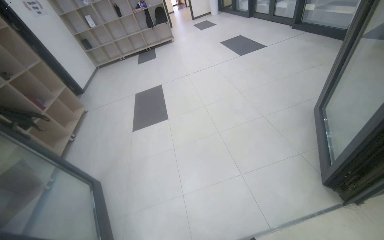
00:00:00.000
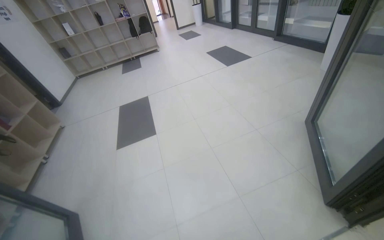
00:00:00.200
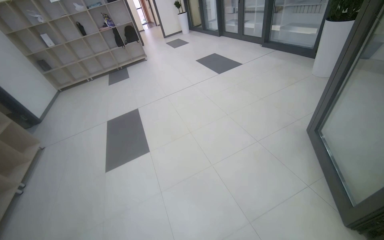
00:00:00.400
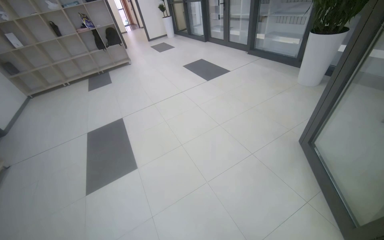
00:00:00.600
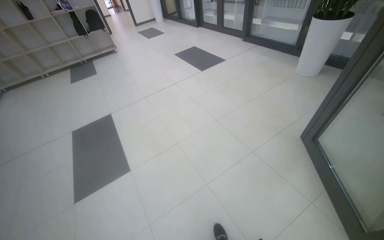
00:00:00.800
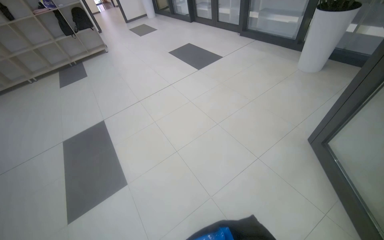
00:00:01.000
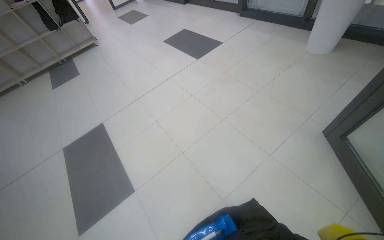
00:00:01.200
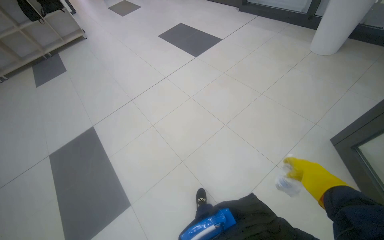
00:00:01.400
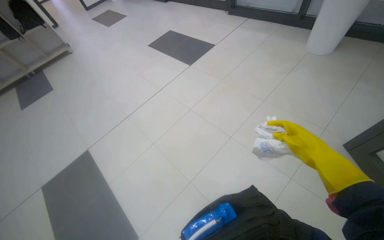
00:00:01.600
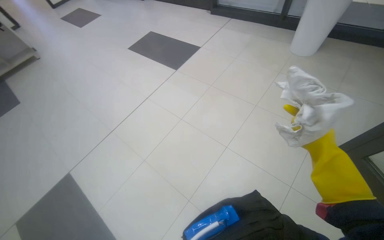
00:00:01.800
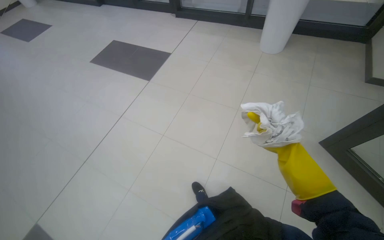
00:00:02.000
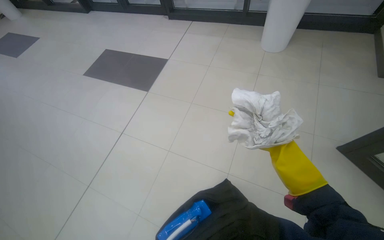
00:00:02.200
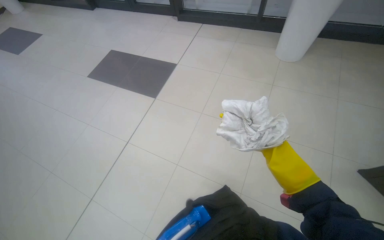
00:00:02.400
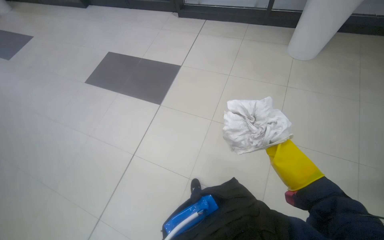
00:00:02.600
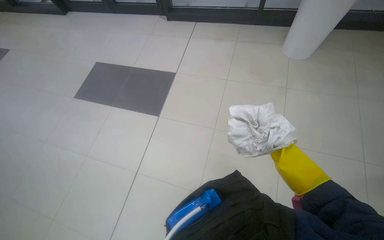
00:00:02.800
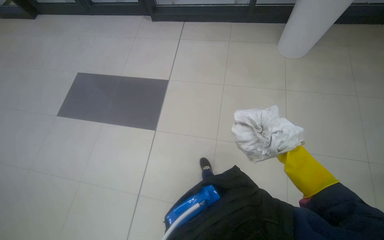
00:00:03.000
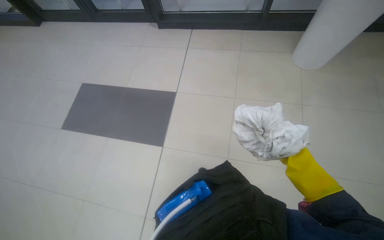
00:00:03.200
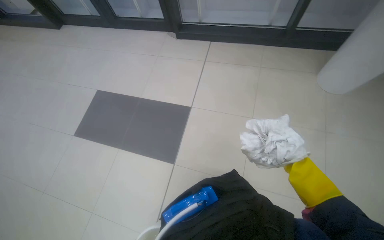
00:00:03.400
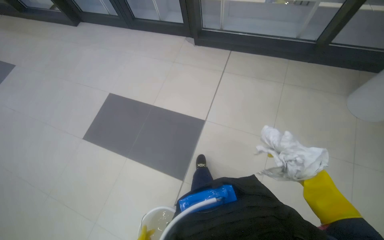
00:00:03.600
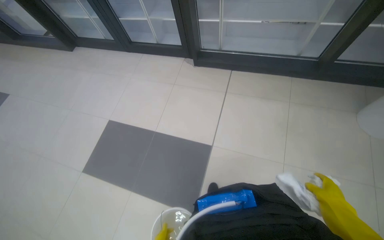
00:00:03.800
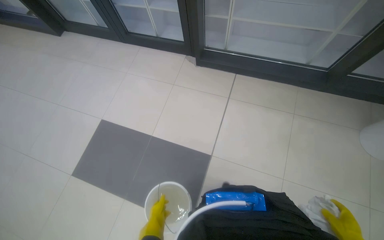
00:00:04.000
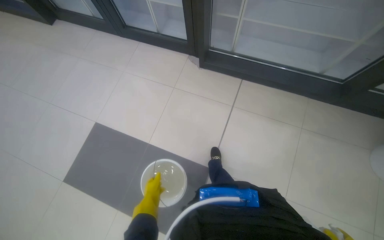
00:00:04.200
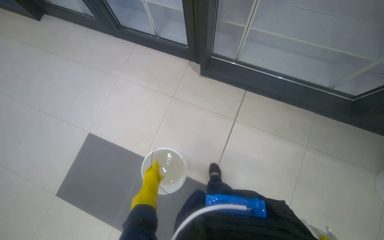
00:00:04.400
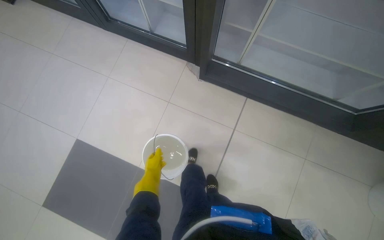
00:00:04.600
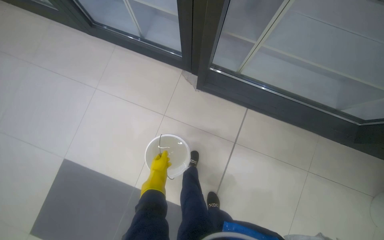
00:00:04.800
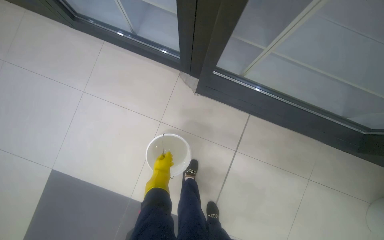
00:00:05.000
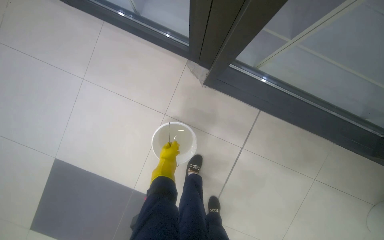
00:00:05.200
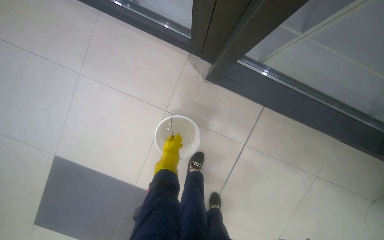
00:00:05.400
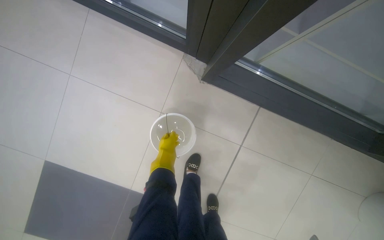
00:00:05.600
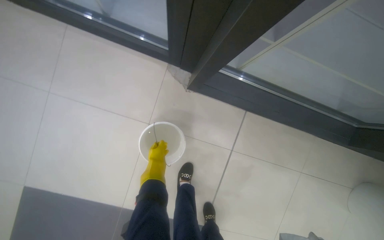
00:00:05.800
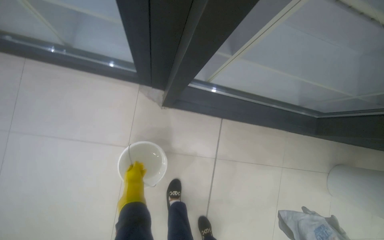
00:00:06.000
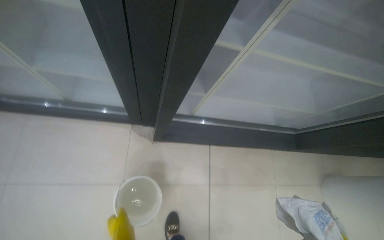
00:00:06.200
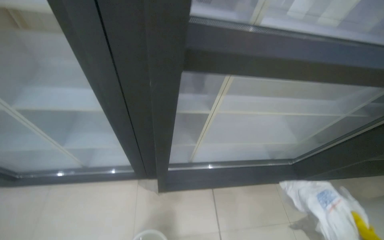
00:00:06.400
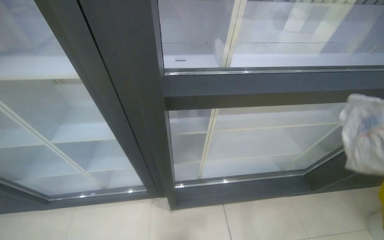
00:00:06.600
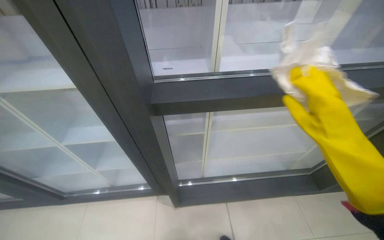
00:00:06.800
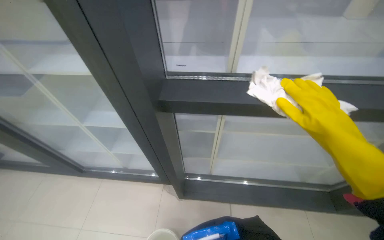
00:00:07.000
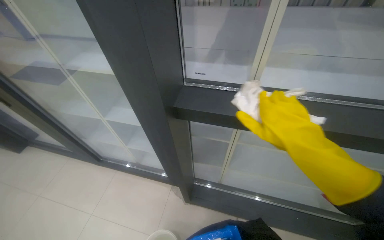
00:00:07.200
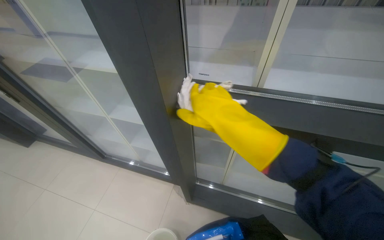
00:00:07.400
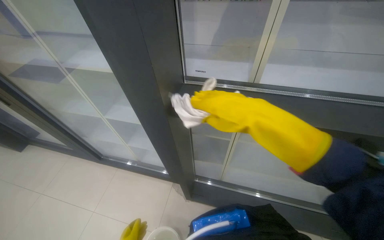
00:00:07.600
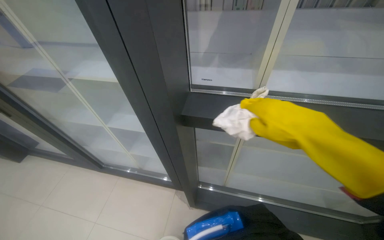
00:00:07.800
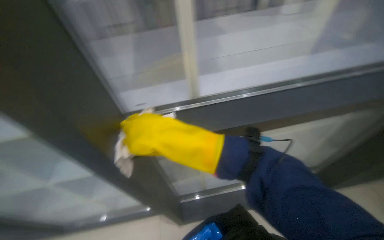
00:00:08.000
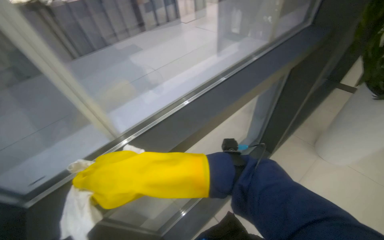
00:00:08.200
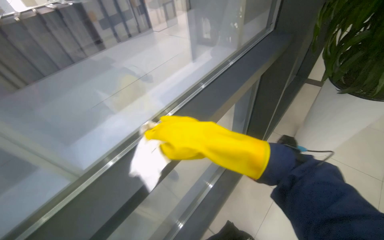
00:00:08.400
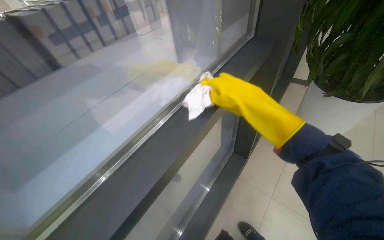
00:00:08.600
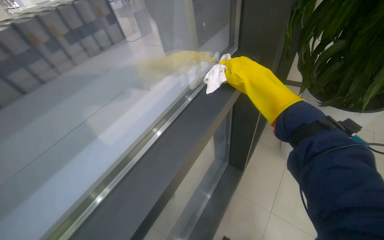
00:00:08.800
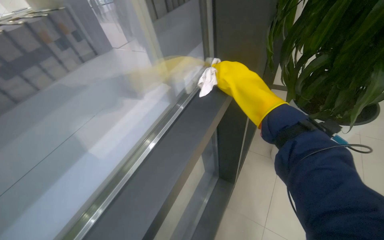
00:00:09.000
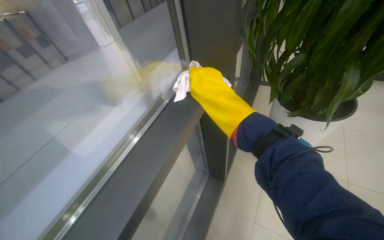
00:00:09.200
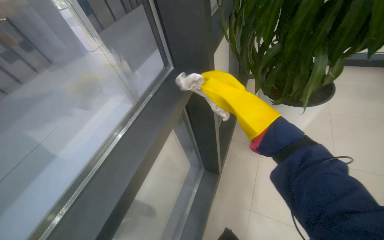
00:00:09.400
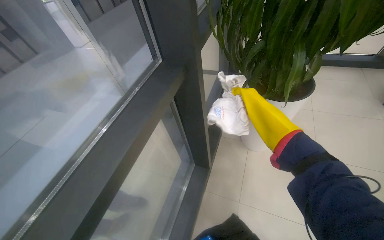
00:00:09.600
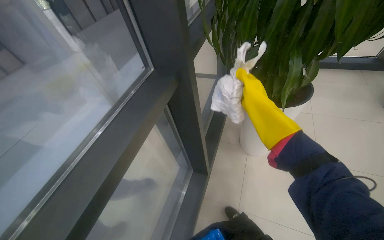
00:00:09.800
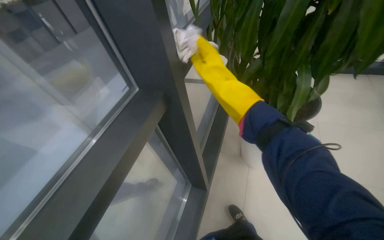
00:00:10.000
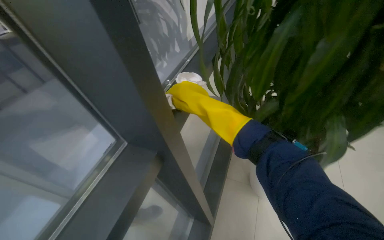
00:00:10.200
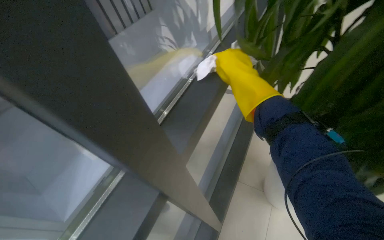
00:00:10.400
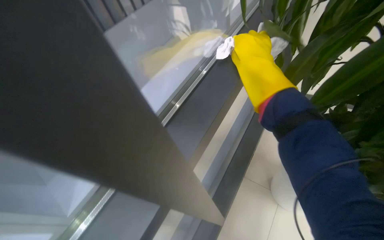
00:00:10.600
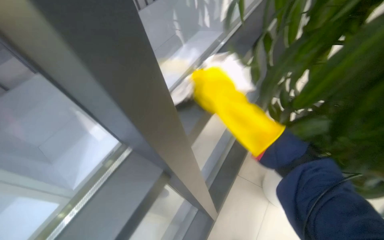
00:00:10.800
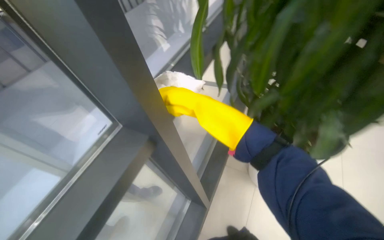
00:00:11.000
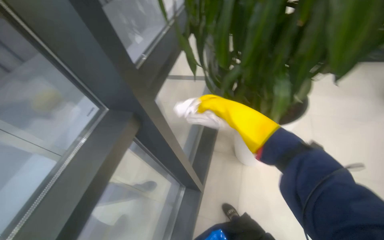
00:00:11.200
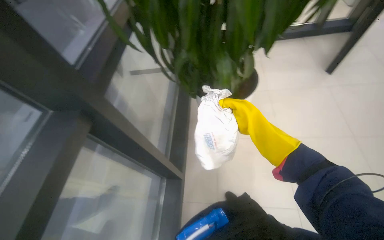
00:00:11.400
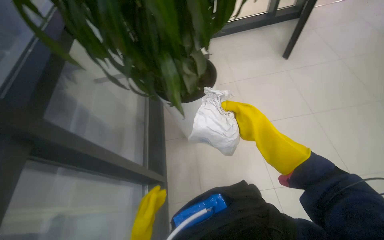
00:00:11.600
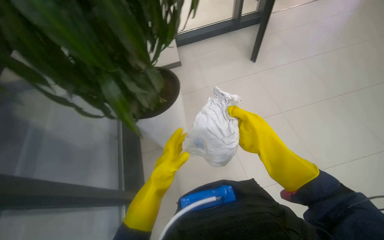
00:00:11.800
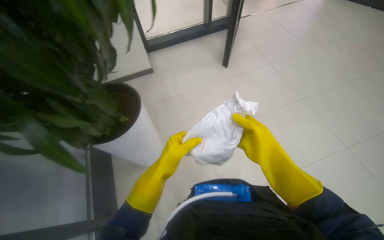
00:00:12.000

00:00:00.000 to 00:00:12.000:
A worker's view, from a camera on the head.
Job: cleaning windows.
The whole recording: Wiping glass panels. The worker wipes the surfaces of the water cooler, then wipes the glass panels and frames of a large window.
00:00:00.000 to 00:00:01.600: The head travels approximately 1.5 m. The wearer's head swings about 30 degrees to the right.
00:00:01.600 to 00:00:03.000: The head travels roughly 90 cm. The wearer's head swings roughly 25 degrees to the right.
00:00:03.000 to 00:00:04.400: The head travels approximately 1 m.
00:00:04.400 to 00:00:06.000: The camera is carried about 70 cm. The head rotates roughly 25 degrees to the right. The view tilts about 15 degrees downward.
00:00:06.000 to 00:00:07.600: The camera is carried approximately 50 cm. The view pans to the left by approximately 25 degrees. The view tips upward by roughly 35 degrees.
00:00:07.600 to 00:00:09.000: The head rotates some 50 degrees to the right. The camera pitches upward, by approximately 15 degrees.
00:00:09.000 to 00:00:10.400: The right hand reaches roughly 15 cm farther from the camera, then returns.
00:00:10.400 to 00:00:12.000: The right hand travels to the right and down the picture by about 25 cm.

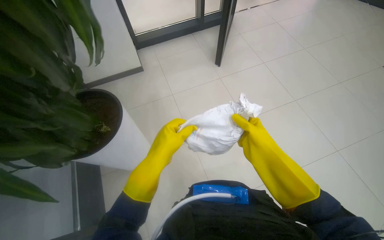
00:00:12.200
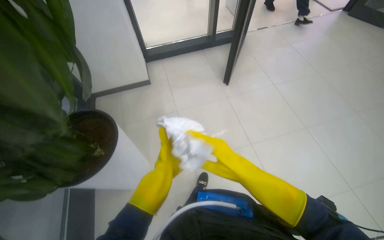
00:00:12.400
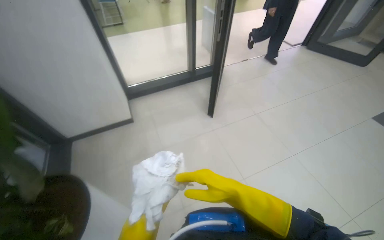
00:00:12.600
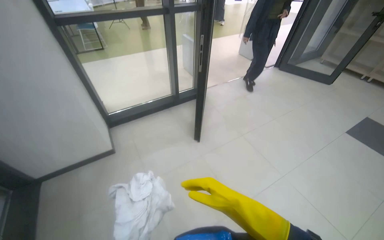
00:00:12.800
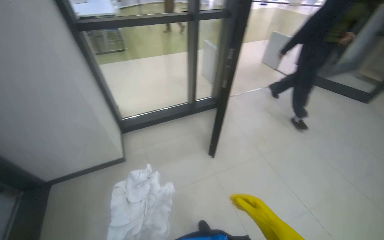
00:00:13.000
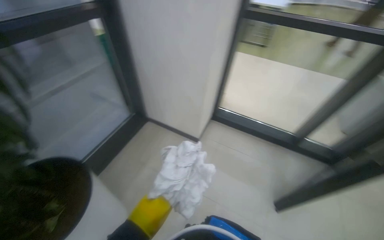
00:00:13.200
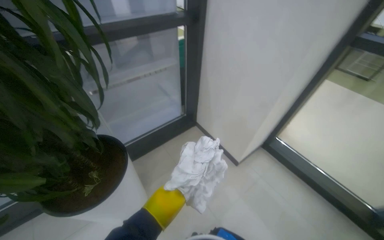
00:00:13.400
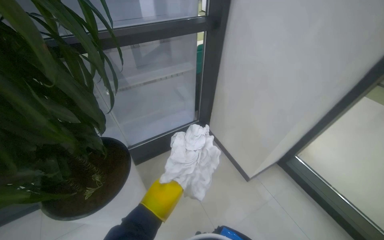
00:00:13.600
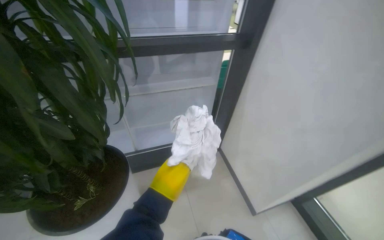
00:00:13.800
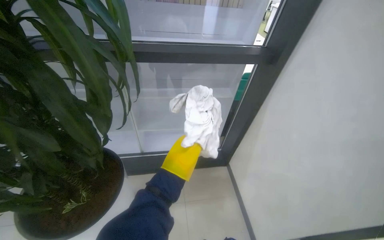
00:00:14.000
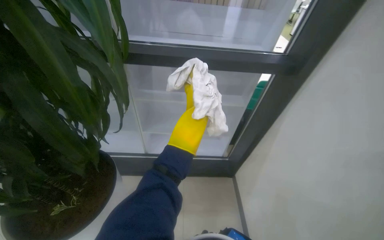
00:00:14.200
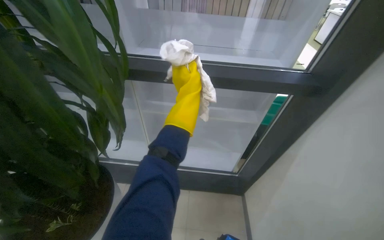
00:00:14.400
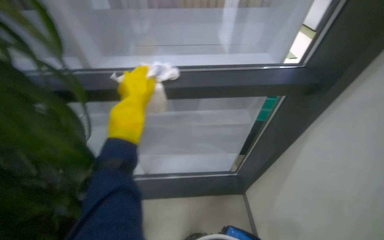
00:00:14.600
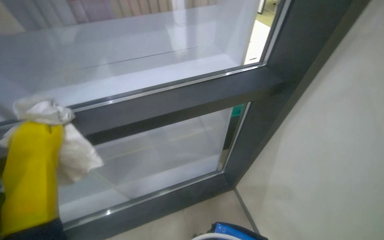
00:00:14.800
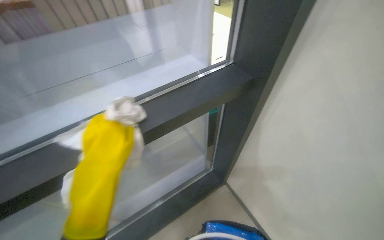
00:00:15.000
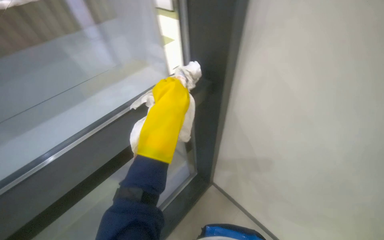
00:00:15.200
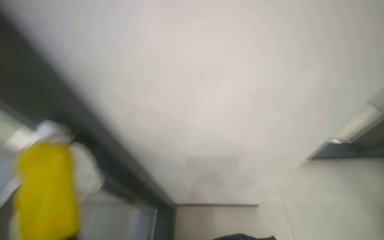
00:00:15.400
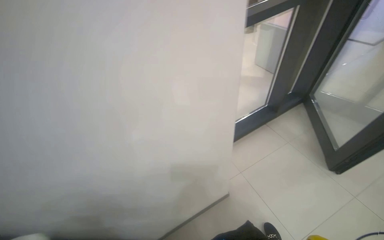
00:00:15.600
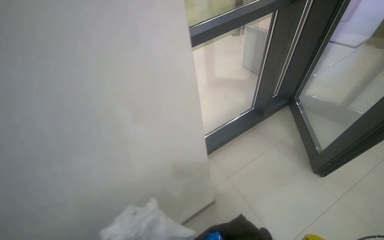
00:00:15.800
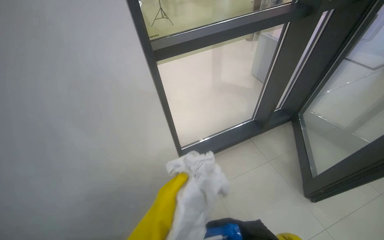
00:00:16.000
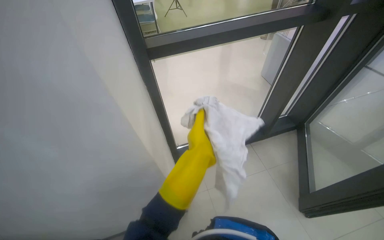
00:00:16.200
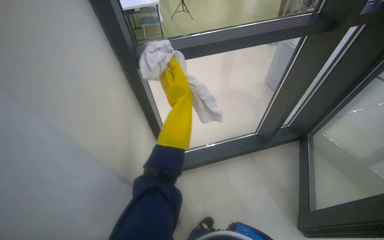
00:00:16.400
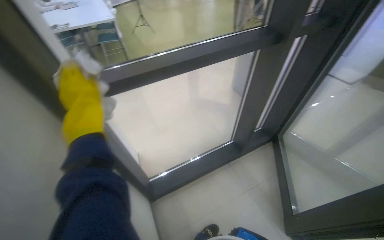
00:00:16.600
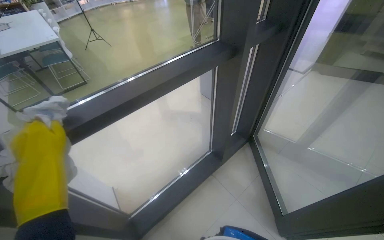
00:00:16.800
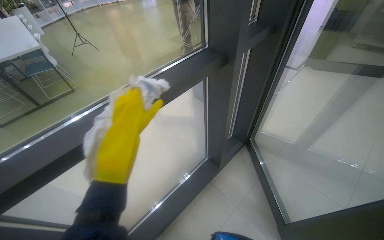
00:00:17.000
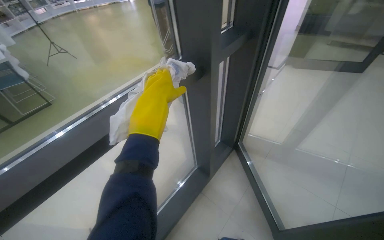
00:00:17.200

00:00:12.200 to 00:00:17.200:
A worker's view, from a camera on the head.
Job: cleaning windows.
The whole recording: Wiping glass panels. The worker wipes the surfaces of the water cooler, then wipes the glass panels and frames of a large window.
00:00:12.200 to 00:00:13.800: The head travels some 70 cm. The wearer's head swings some 40 degrees to the left. The view tips upward by some 25 degrees.
00:00:13.800 to 00:00:15.600: The camera travels roughly 50 cm. The head rotates roughly 30 degrees to the right.
00:00:15.600 to 00:00:17.200: The wearer moves some 90 cm. The head rotates about 20 degrees to the right.

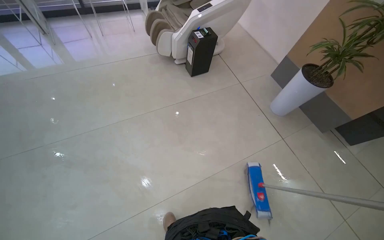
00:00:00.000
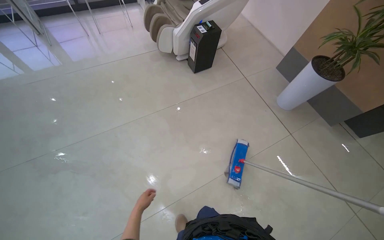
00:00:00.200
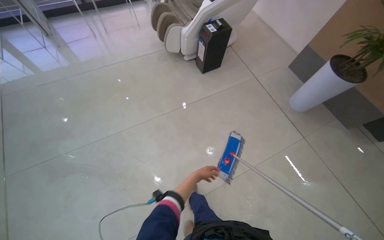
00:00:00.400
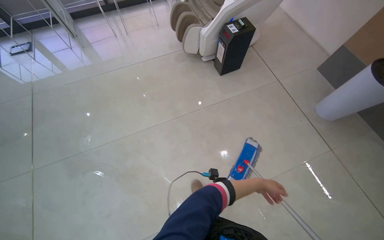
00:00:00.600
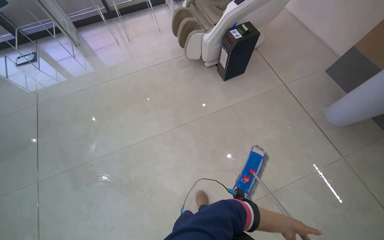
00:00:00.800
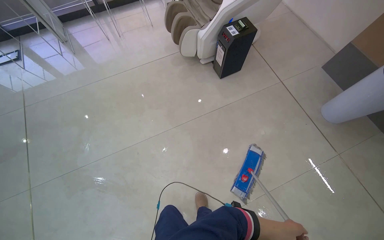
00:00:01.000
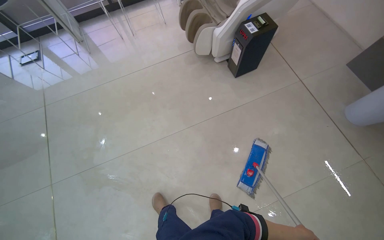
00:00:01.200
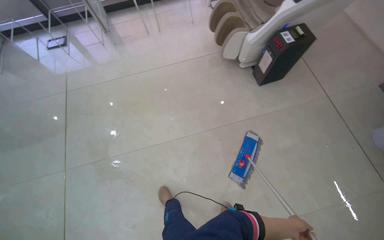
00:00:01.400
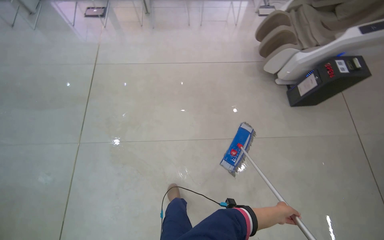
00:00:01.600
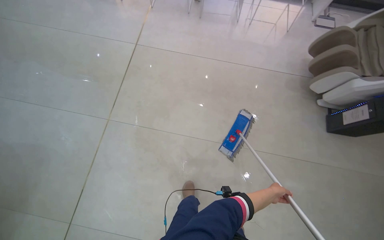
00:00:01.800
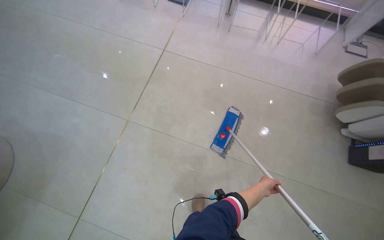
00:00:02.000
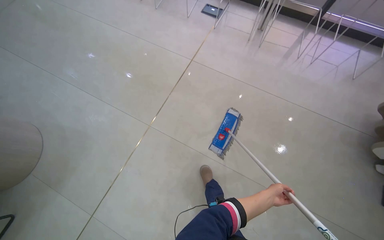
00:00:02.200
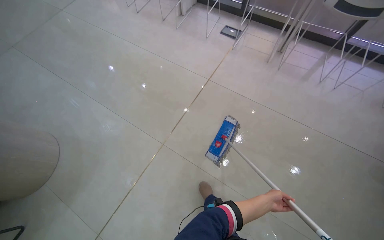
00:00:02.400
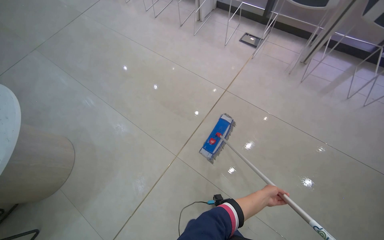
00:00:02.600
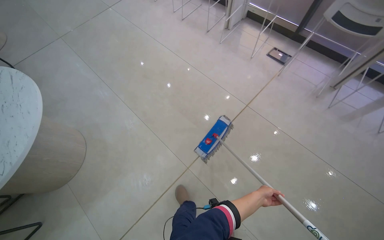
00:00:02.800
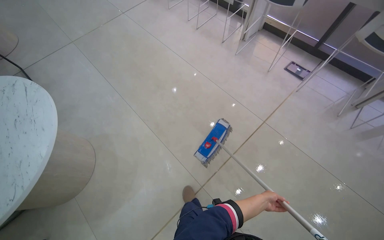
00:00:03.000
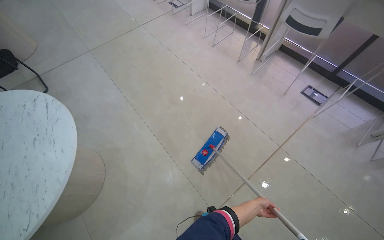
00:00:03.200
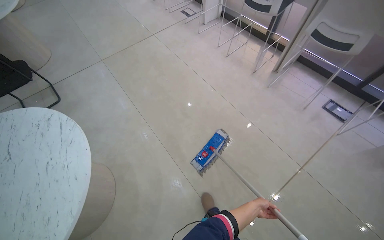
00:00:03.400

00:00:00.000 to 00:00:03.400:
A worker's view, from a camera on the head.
Job: mopping floor.
The whole recording: Mopping tiled floor. The worker mops the tiled floor, moving chairs to clean underneath them.
00:00:00.000 to 00:00:01.600: The head travels about 80 cm. The wearer's head swings about 25 degrees to the left.
00:00:01.600 to 00:00:03.400: The wearer moves about 1.5 m. The head turns to the left by roughly 55 degrees.
